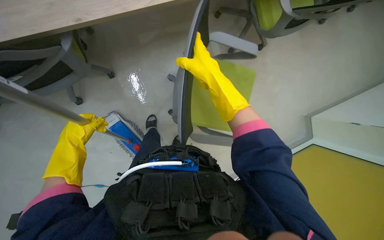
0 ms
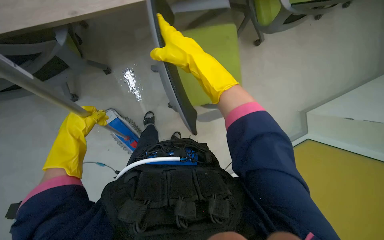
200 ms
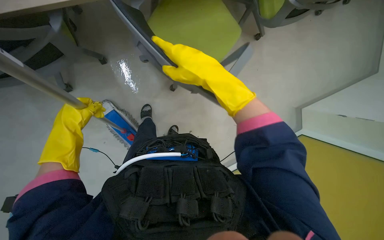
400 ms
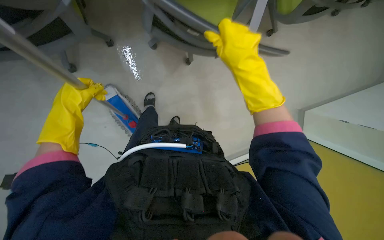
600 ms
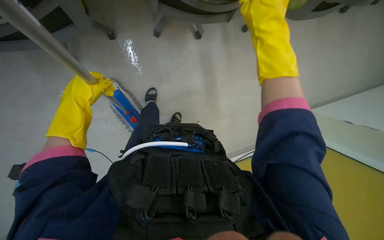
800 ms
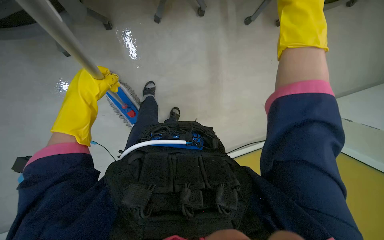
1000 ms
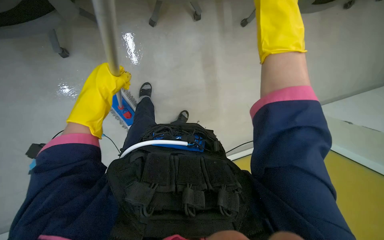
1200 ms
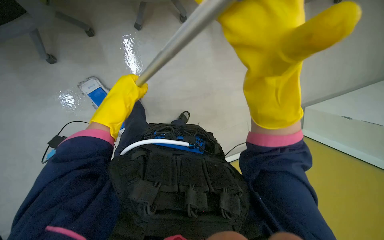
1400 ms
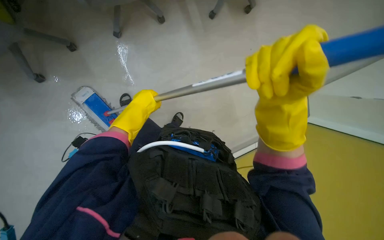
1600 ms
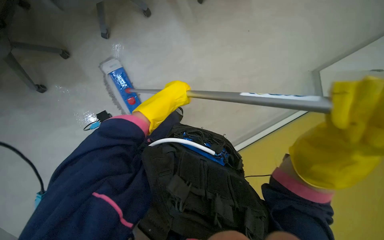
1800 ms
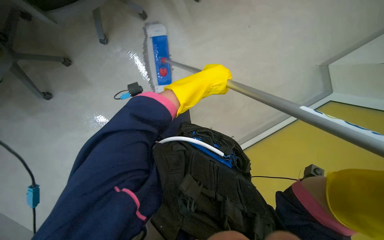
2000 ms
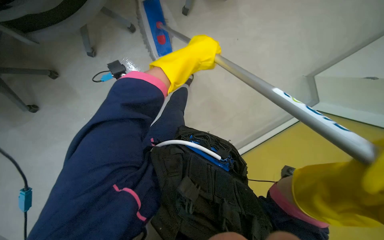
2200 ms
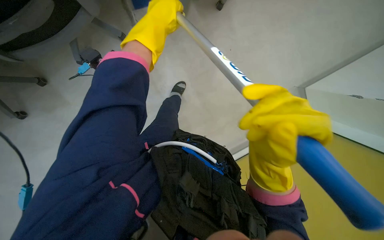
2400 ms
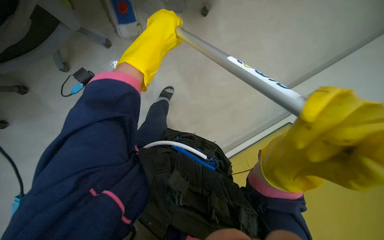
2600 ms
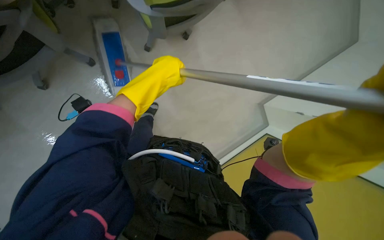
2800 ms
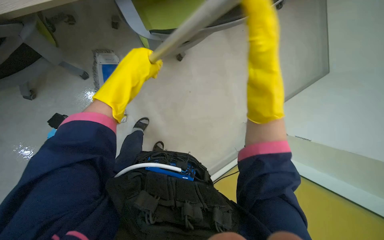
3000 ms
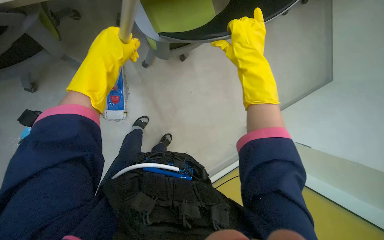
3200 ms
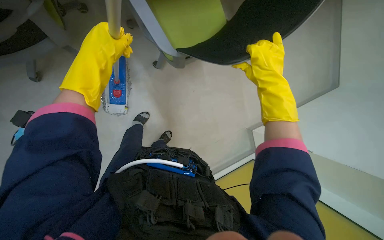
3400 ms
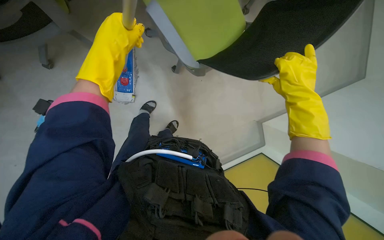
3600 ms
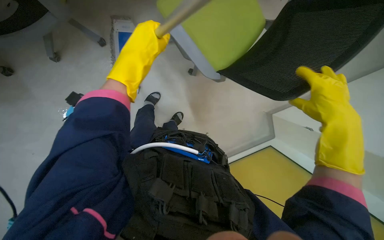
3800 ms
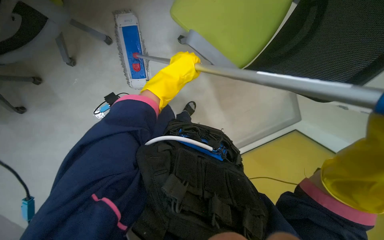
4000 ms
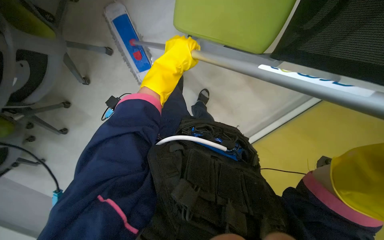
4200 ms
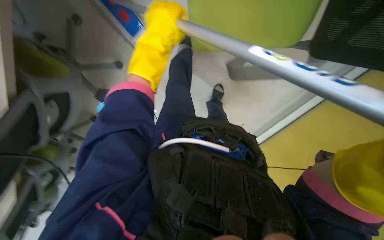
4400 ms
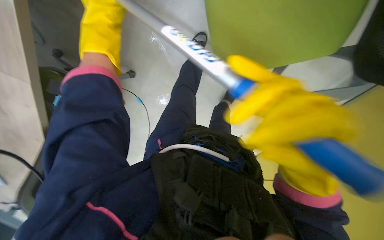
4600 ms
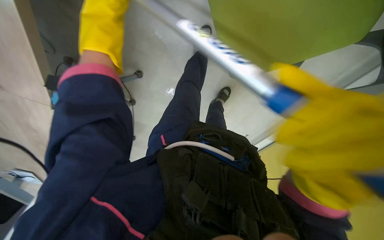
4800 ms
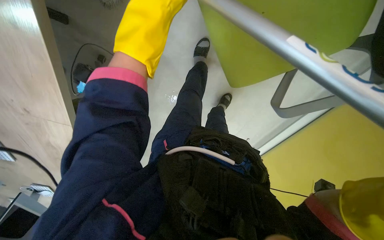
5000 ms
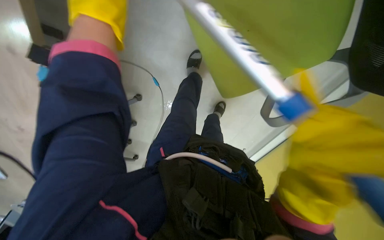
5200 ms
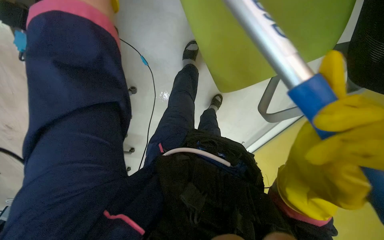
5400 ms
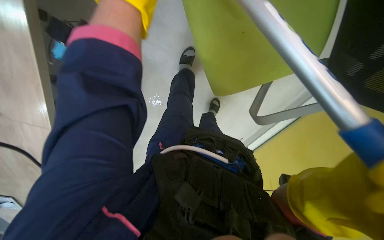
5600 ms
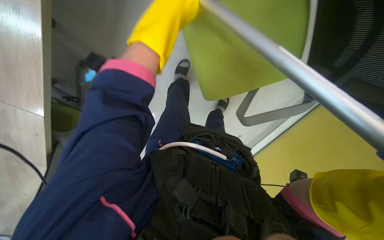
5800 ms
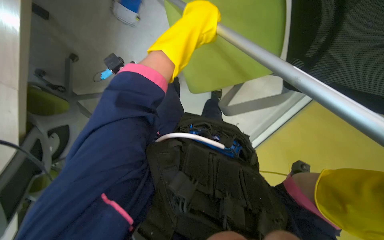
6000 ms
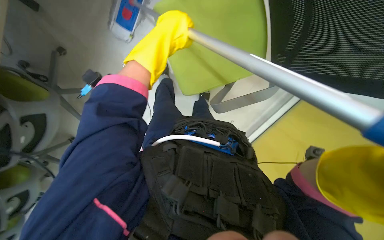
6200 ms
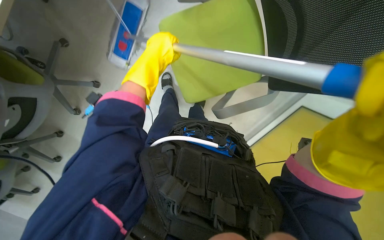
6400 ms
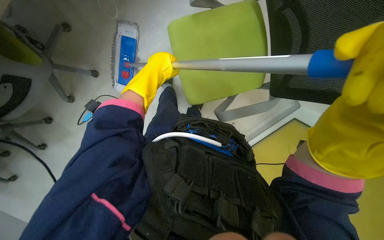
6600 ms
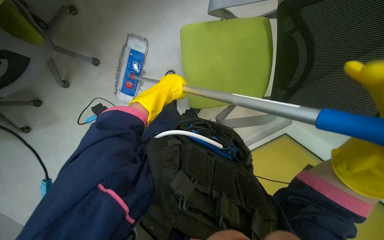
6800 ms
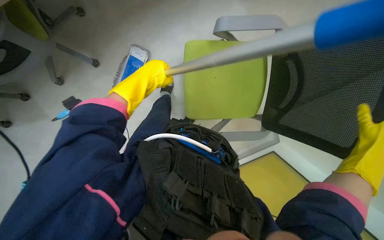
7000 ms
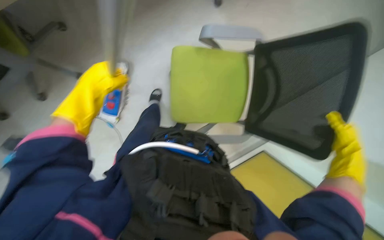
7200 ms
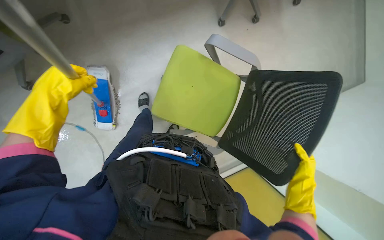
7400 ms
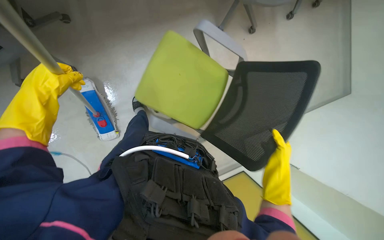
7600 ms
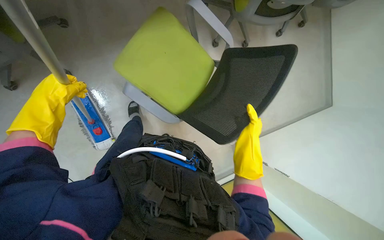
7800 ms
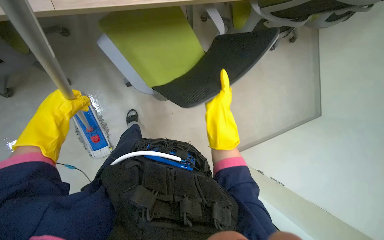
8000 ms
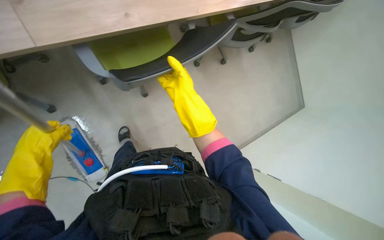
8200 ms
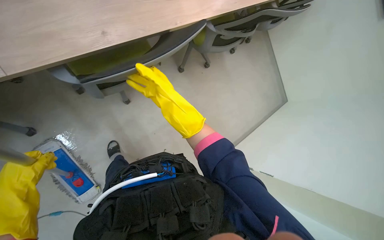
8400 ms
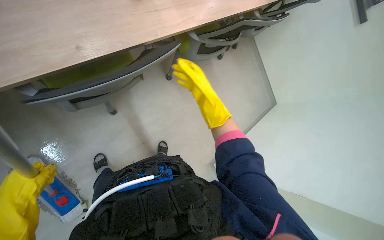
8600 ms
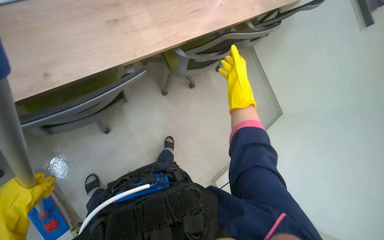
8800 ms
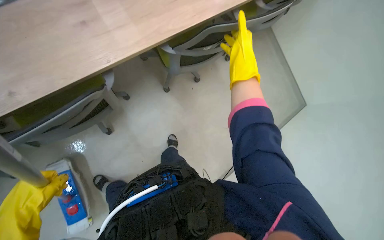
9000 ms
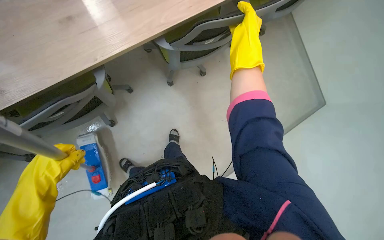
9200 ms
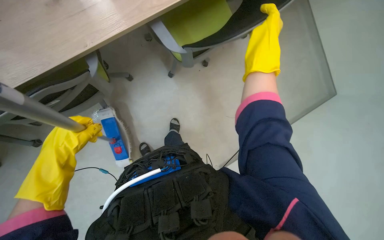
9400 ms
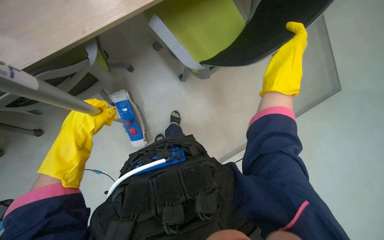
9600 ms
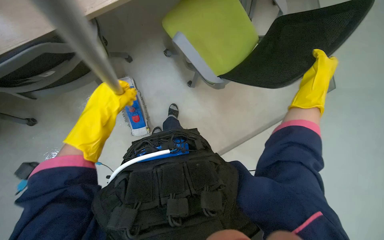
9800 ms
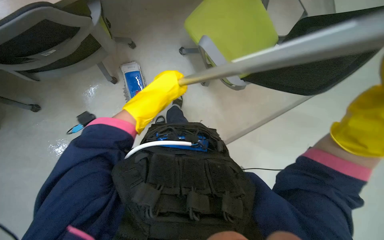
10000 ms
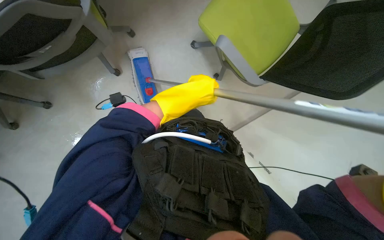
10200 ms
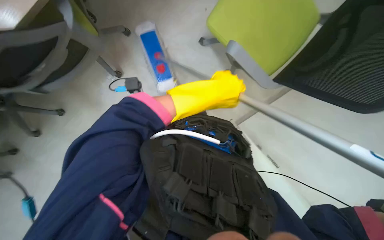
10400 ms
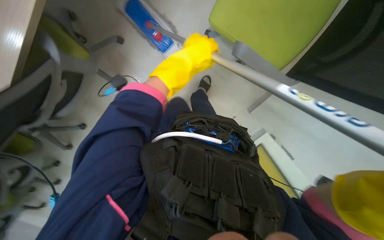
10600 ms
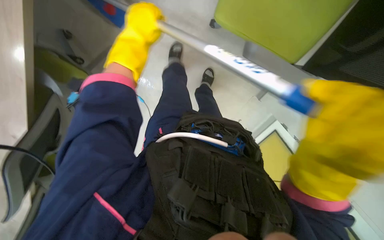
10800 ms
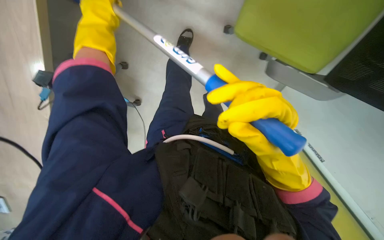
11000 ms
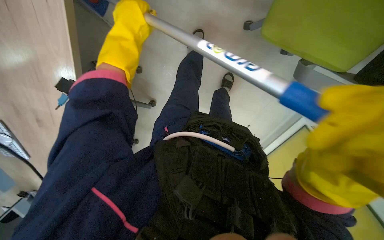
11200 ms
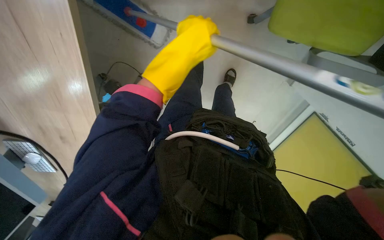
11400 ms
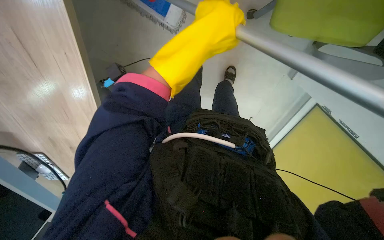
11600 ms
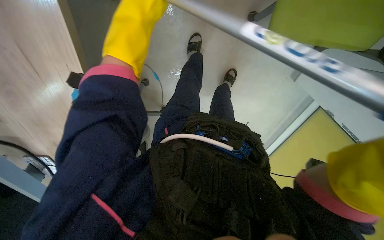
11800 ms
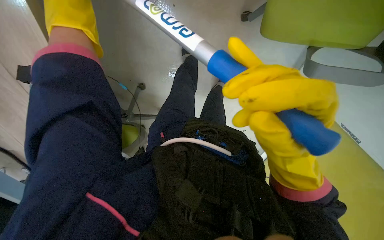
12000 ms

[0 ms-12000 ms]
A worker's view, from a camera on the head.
Job: mopping floor.
The whole recording: Mopping office floor and moving chairs. The worker mops the office floor, repeatedly moving chairs to clean the area underneath them.
0 ms to 1600 ms: The right hand travels down the picture and to the right by some 20 cm. The left hand heads to the right, covering about 25 cm.
1600 ms to 3000 ms: The wearer looks roughly 20 degrees further to the right. The camera pitches upward, by roughly 15 degrees. The left hand goes about 20 cm up the picture and nearer to the camera, and reaches some 20 cm to the right, then returns.
3000 ms to 4400 ms: The camera sweeps to the left, by some 20 degrees. The view tips downward by approximately 15 degrees. The left hand heads up the picture, covering some 15 cm.
4400 ms to 6000 ms: The view tilts about 10 degrees upward.
6000 ms to 7600 ms: The view tips upward by approximately 15 degrees. The left hand shifts about 30 cm down the picture and to the left.
7600 ms to 9000 ms: The wearer looks about 25 degrees further to the right. The camera pitches upward, by roughly 10 degrees. The right hand heads up the picture, covering roughly 35 cm, while the left hand heads down the picture, covering roughly 10 cm.
9000 ms to 10400 ms: The wearer looks some 15 degrees further downward. The left hand travels to the right and up the picture by approximately 40 cm.
10400 ms to 12000 ms: The left hand moves left and right over some 25 cm, changing direction 2 times.

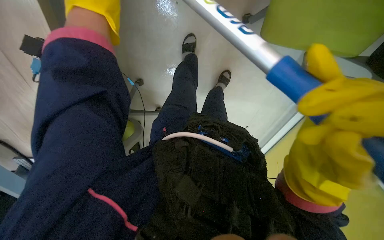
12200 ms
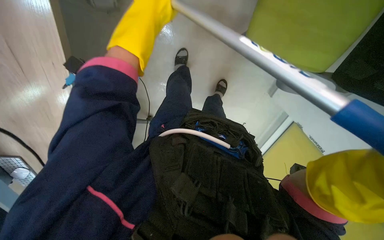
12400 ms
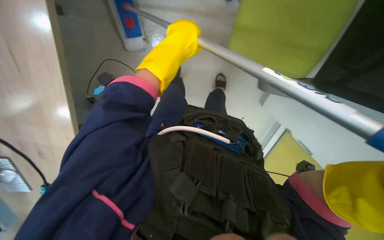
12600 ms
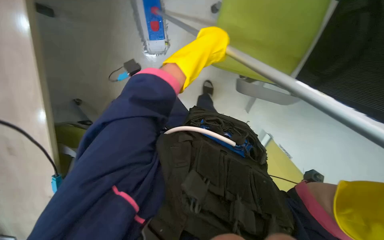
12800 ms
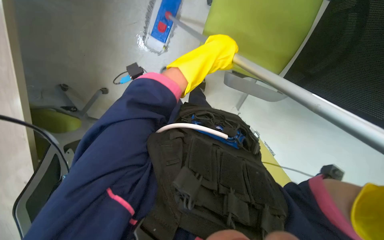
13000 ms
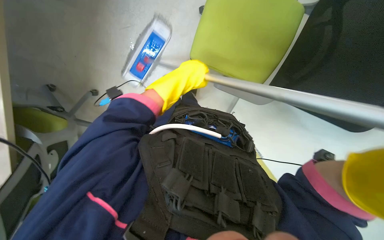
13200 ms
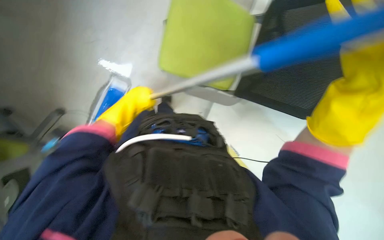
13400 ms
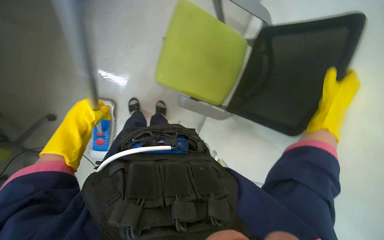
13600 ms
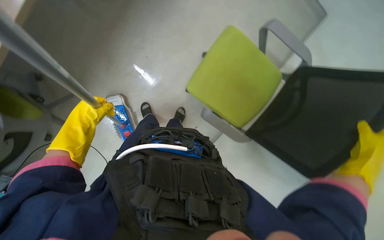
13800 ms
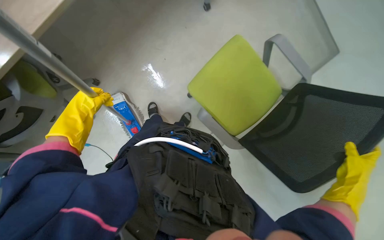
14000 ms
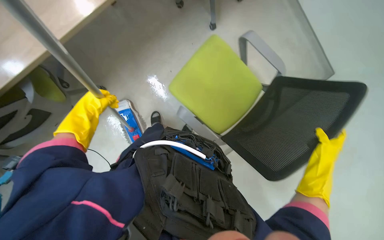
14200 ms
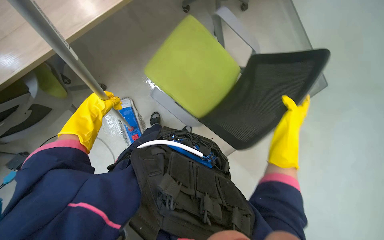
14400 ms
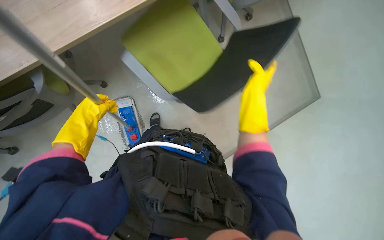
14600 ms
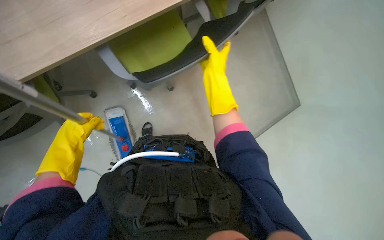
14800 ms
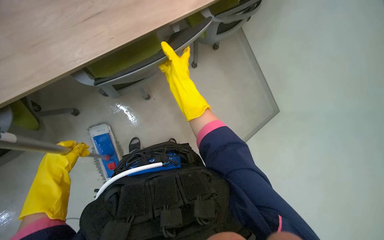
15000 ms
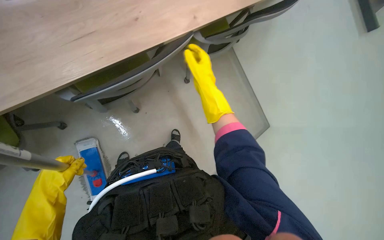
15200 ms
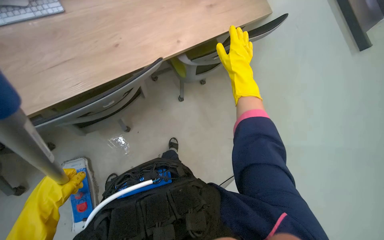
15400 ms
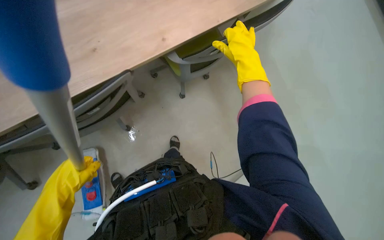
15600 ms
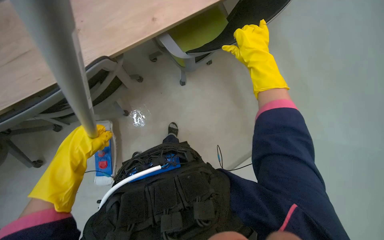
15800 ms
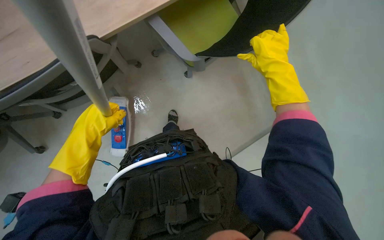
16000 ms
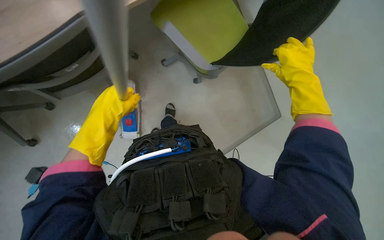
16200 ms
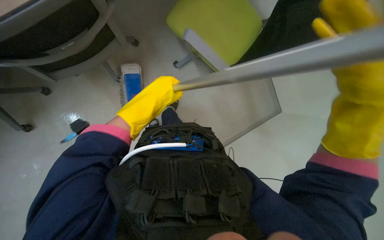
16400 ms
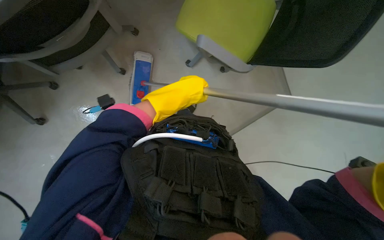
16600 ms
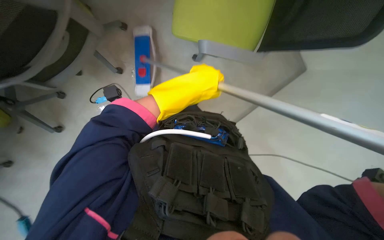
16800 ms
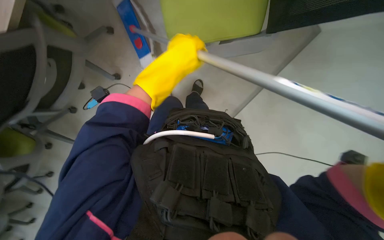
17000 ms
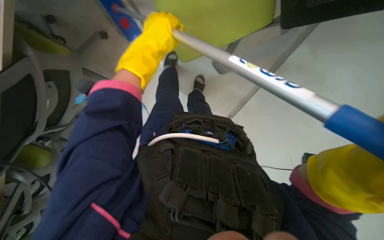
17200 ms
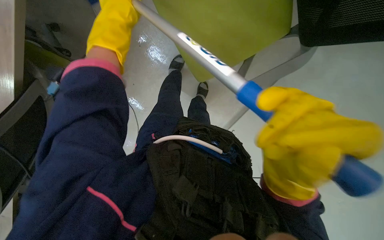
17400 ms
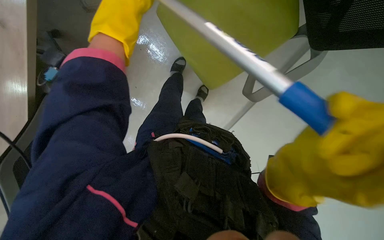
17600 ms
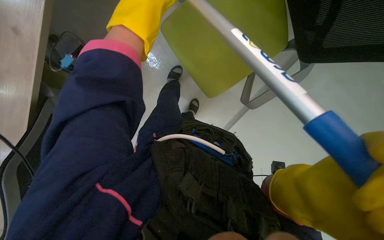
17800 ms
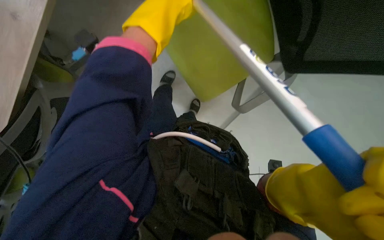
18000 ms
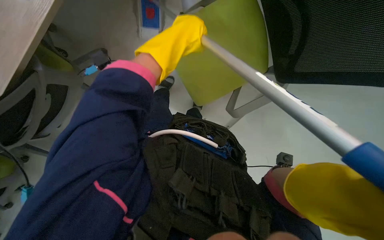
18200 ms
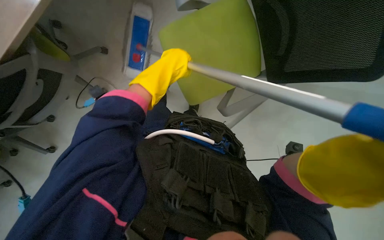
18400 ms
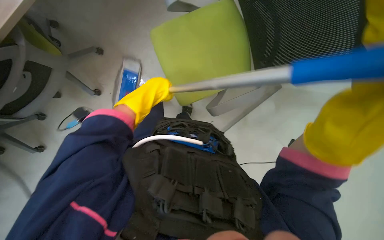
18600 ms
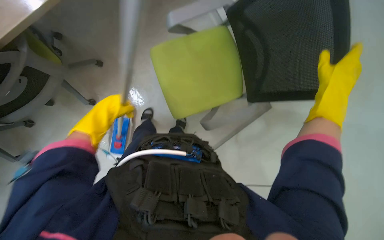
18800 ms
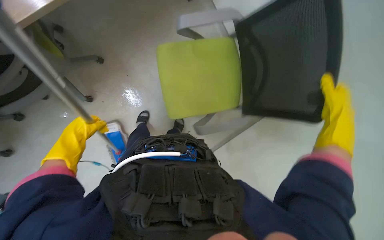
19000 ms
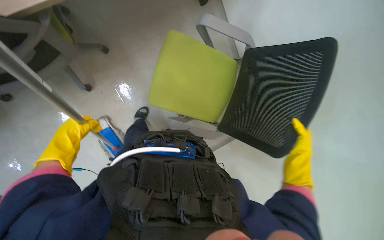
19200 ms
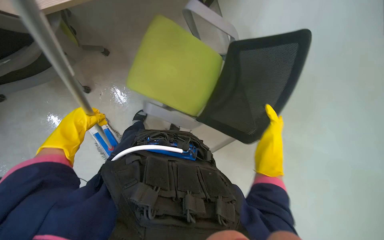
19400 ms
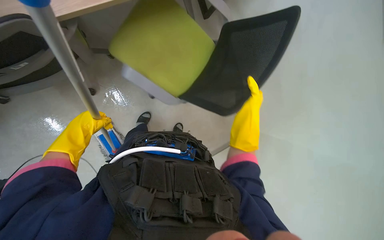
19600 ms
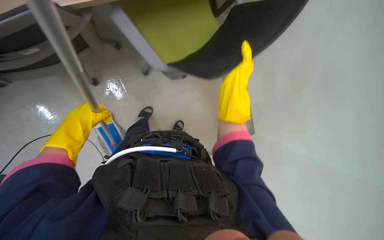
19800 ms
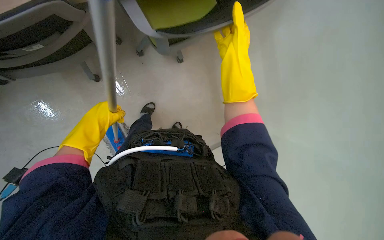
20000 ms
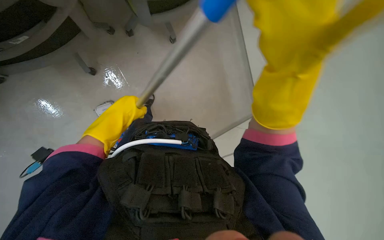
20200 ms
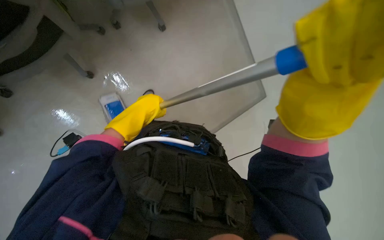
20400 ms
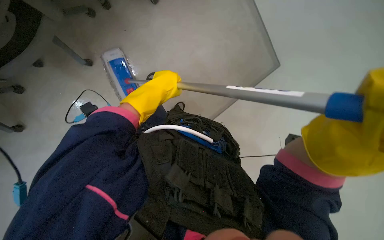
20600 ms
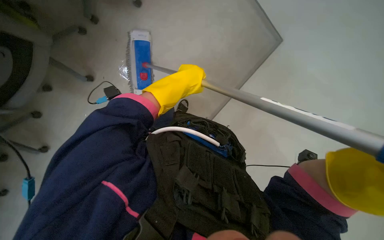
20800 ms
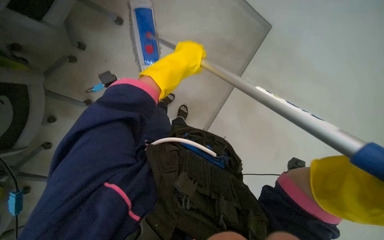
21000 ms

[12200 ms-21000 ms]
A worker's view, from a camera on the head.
Job: mopping floor.
The whole recording: Mopping office floor and moving chairs. The worker mops the office floor, repeatedly moving chairs to clean the area underneath them.
19600 ms to 21000 ms: The wearer looks roughly 15 degrees further downward. The left hand goes about 40 cm to the right and up the picture.
